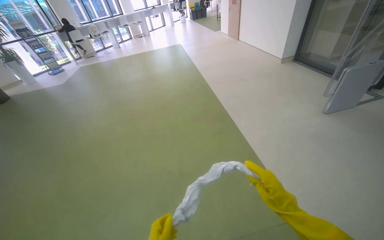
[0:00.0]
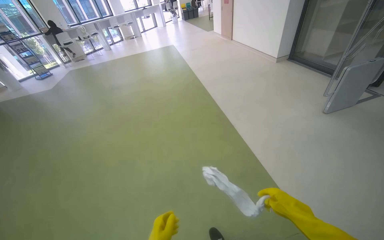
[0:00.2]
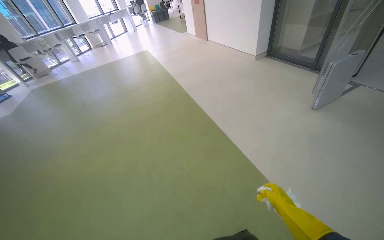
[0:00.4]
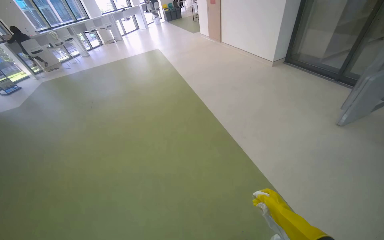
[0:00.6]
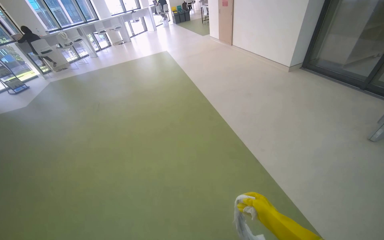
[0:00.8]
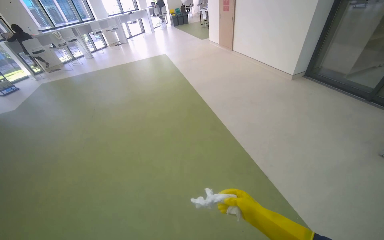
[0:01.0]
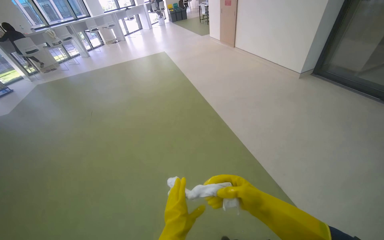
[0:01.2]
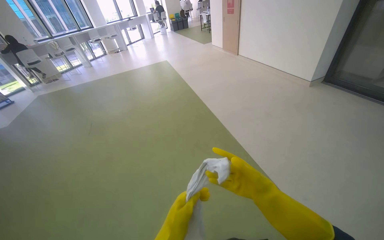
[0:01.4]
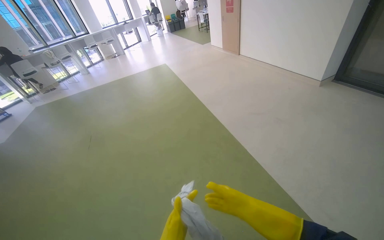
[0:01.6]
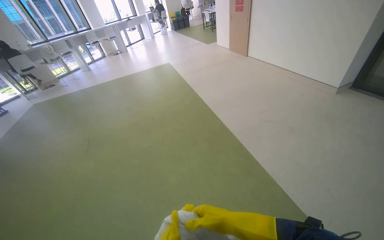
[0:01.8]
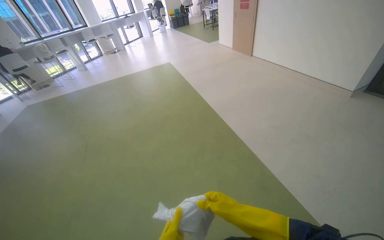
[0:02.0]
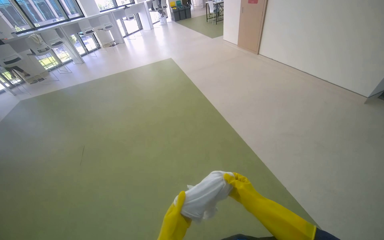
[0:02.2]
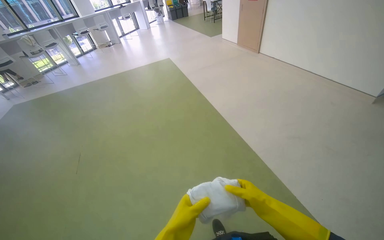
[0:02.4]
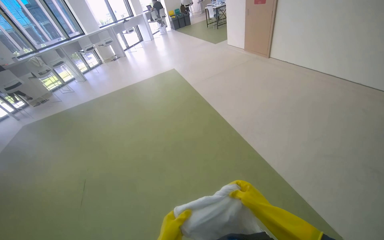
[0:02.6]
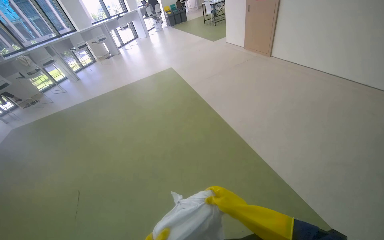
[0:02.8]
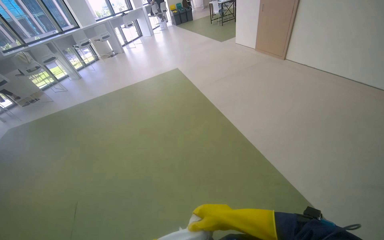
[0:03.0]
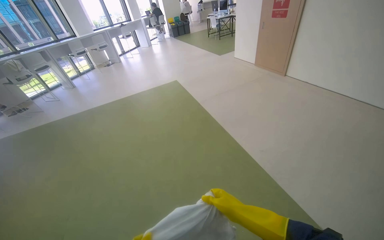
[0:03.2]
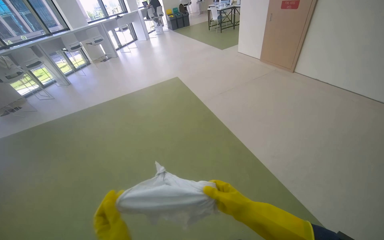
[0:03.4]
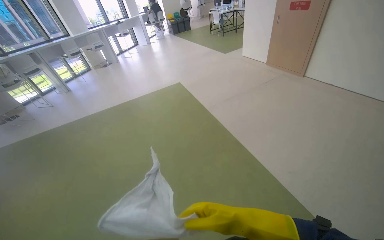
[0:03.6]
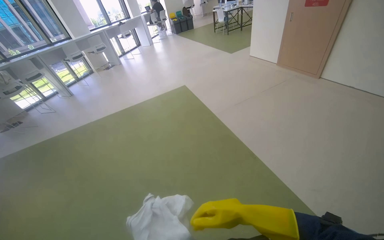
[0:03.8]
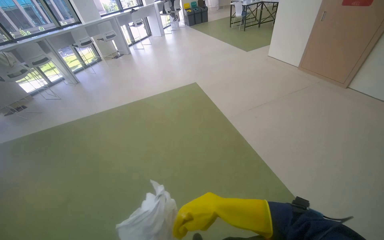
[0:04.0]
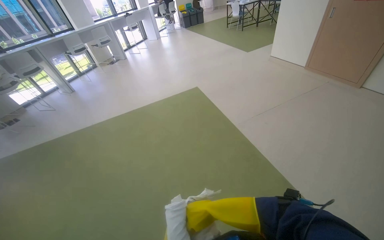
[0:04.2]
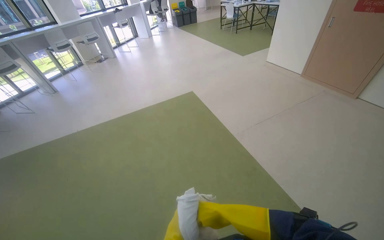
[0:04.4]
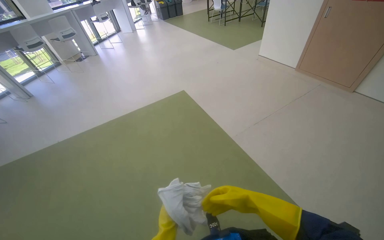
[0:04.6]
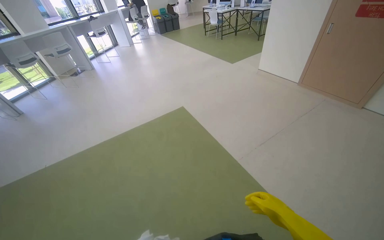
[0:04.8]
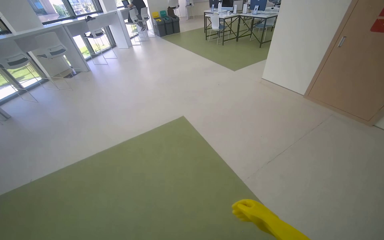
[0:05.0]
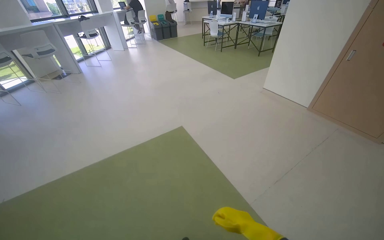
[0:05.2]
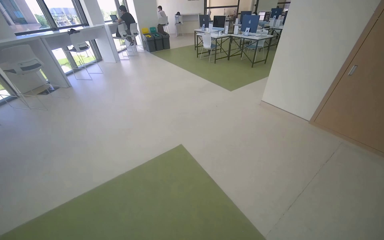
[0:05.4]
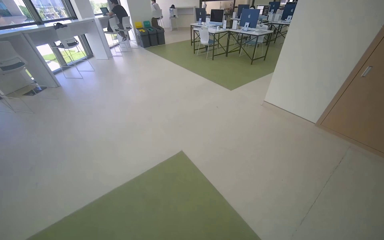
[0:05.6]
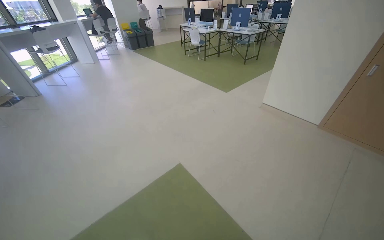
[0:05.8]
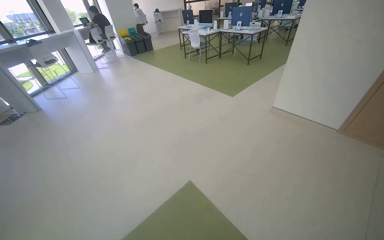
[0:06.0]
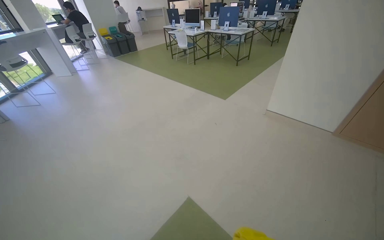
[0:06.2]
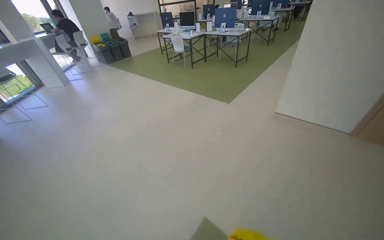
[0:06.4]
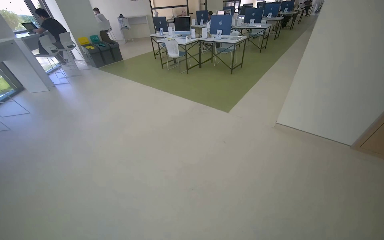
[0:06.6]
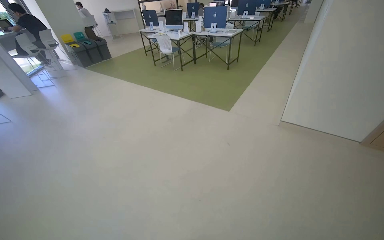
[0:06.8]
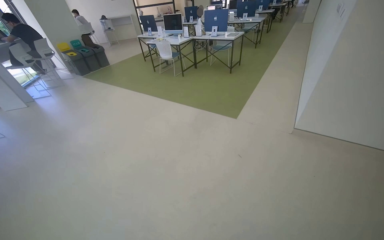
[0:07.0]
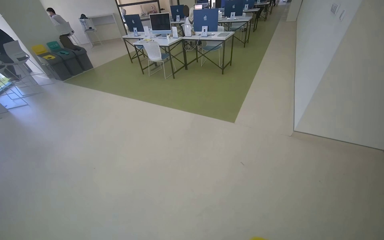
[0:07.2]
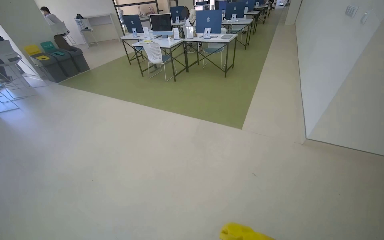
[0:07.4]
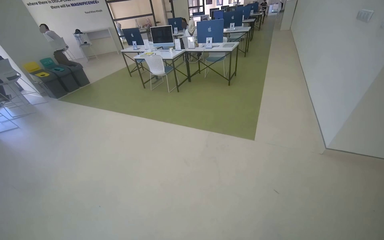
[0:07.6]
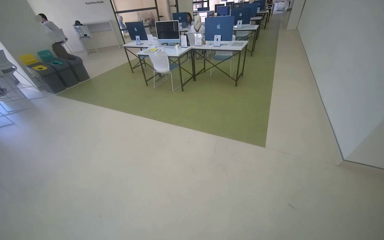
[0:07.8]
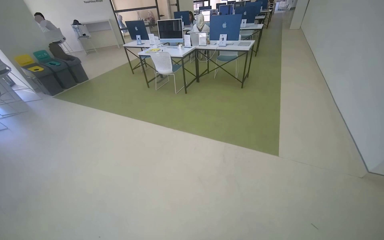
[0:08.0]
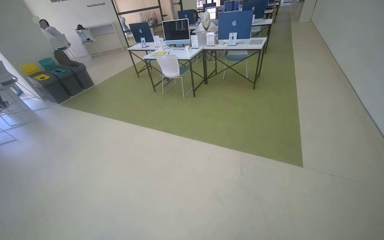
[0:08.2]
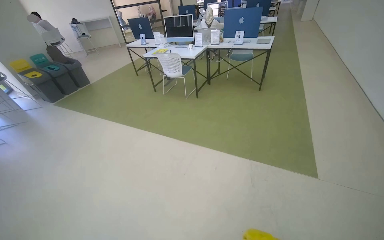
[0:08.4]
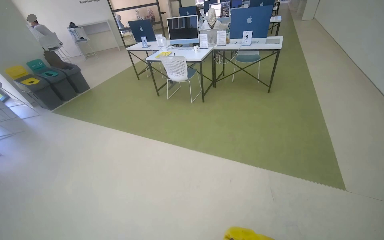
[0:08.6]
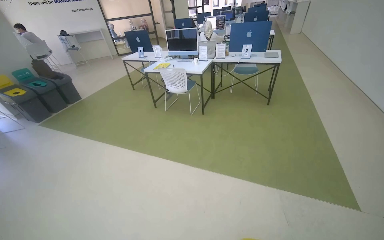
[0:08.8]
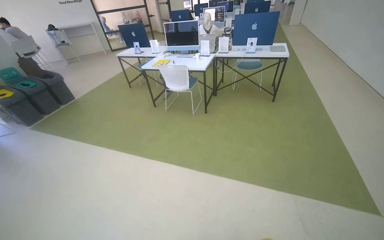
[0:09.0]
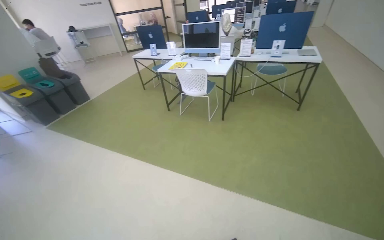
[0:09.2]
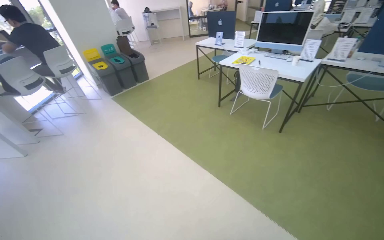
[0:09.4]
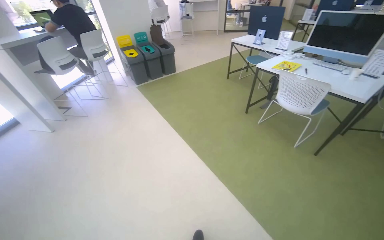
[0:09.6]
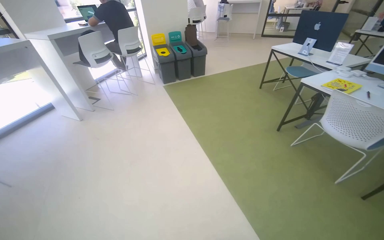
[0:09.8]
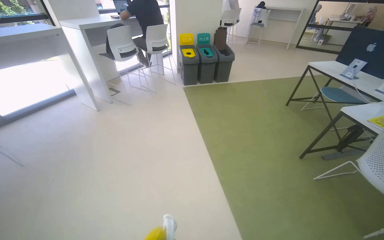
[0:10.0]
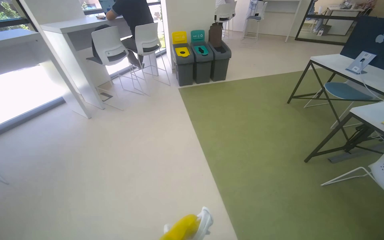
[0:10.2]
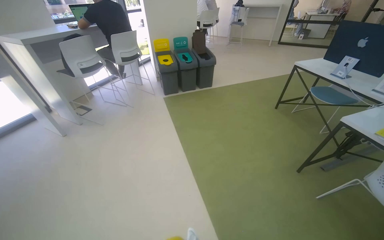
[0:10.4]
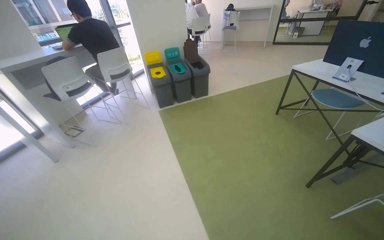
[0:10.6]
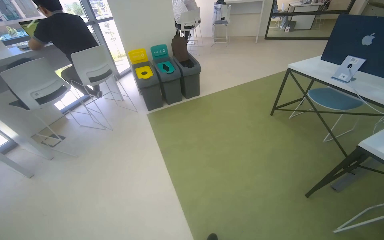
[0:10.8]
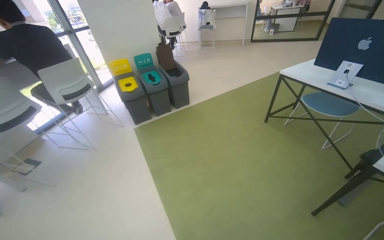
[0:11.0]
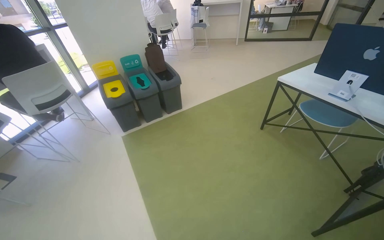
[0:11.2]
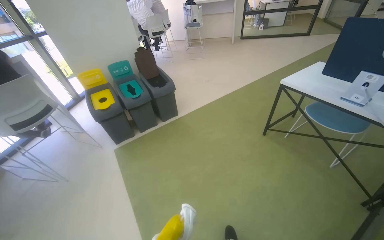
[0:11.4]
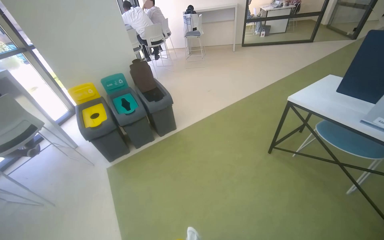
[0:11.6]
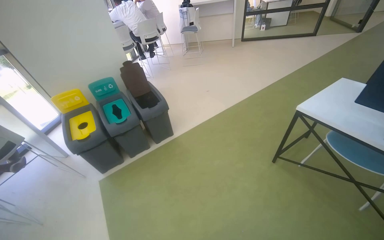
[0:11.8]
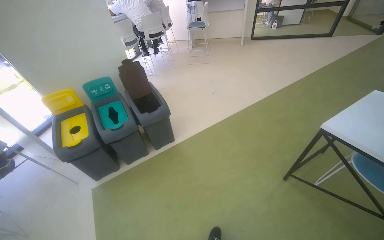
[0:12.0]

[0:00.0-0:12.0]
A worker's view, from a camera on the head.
Job: wiping surfaces.
The whole recording: Cleaning various surfaces. The worker washes the cloth in a bucket, then wipes the window frames and glass with the white cloth.
0:00.0 to 0:01.6: The wearer moves about 1.5 m.
0:01.6 to 0:03.0: The camera travels some 1.5 m.
0:03.0 to 0:04.4: The head travels some 1.5 m.
0:04.4 to 0:06.0: The head travels roughly 1.5 m. The head turns to the right by approximately 15 degrees.
0:06.0 to 0:07.6: The camera is carried roughly 1.5 m. The head rotates approximately 25 degrees to the right.
0:07.6 to 0:09.0: The wearer moves some 1.5 m.
0:09.0 to 0:10.4: The wearer moves approximately 1 m. The wearer looks approximately 50 degrees further to the left.
0:10.4 to 0:12.0: The wearer moves roughly 1.5 m.

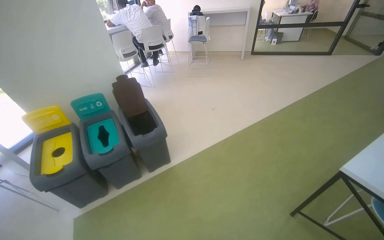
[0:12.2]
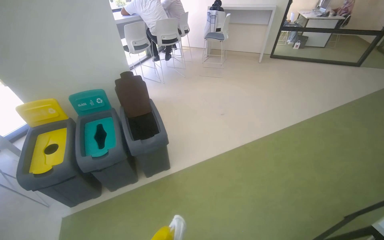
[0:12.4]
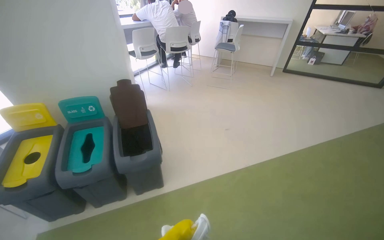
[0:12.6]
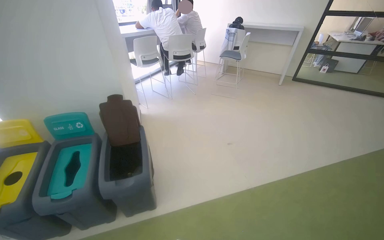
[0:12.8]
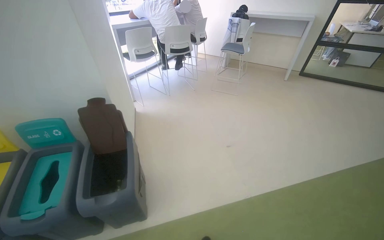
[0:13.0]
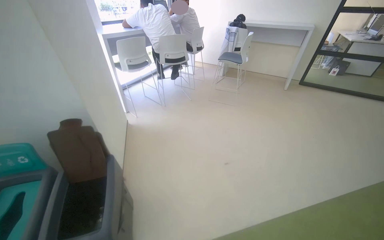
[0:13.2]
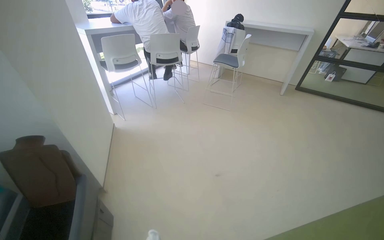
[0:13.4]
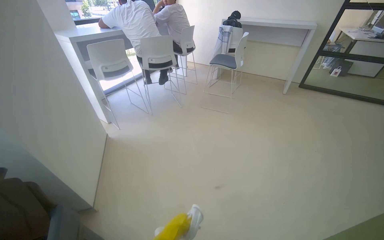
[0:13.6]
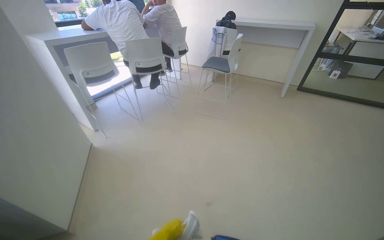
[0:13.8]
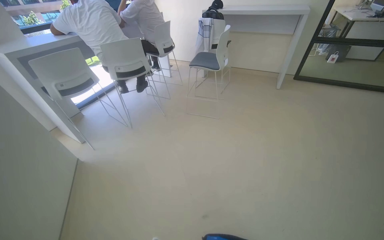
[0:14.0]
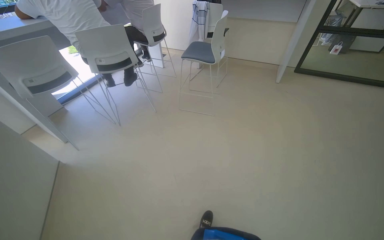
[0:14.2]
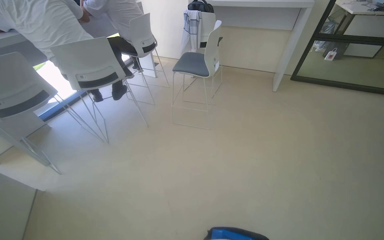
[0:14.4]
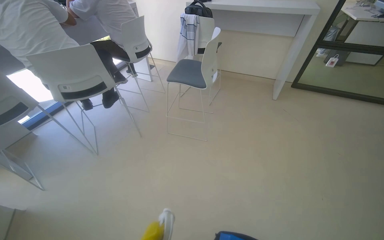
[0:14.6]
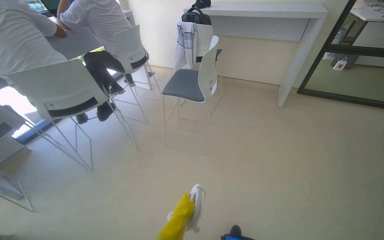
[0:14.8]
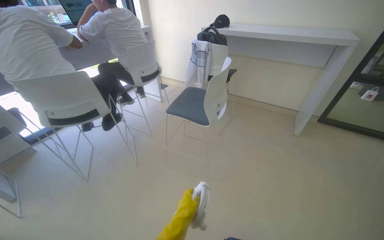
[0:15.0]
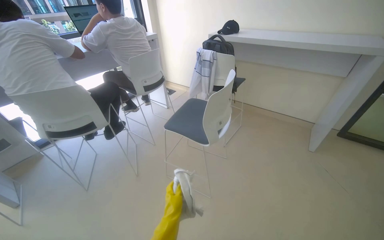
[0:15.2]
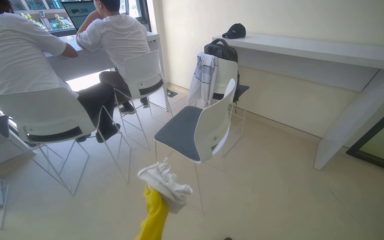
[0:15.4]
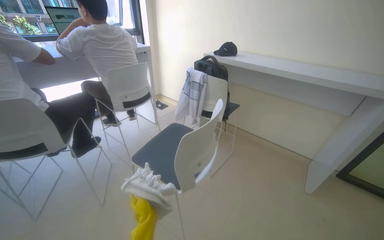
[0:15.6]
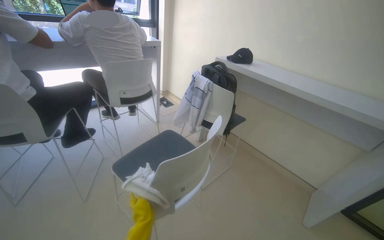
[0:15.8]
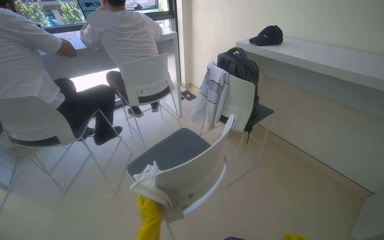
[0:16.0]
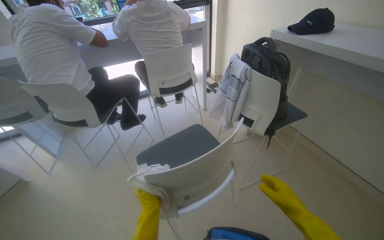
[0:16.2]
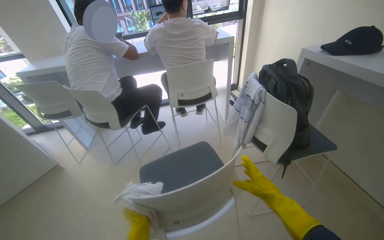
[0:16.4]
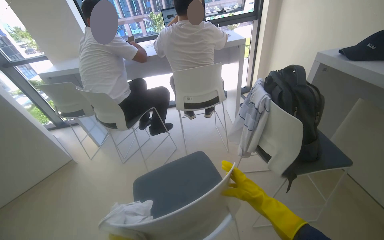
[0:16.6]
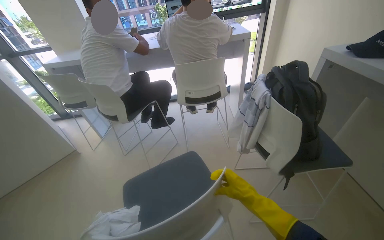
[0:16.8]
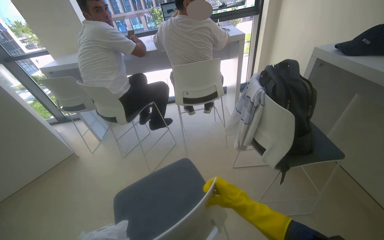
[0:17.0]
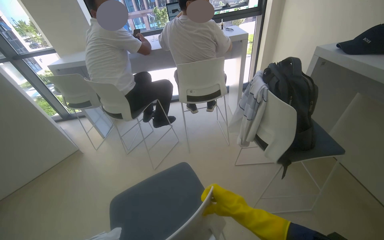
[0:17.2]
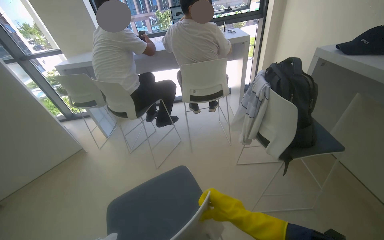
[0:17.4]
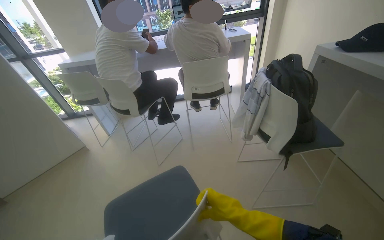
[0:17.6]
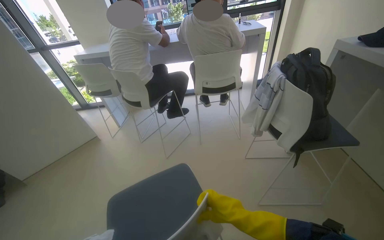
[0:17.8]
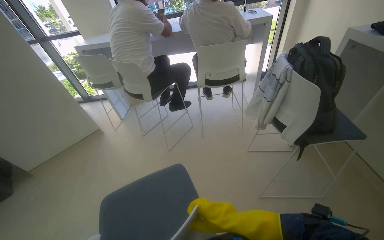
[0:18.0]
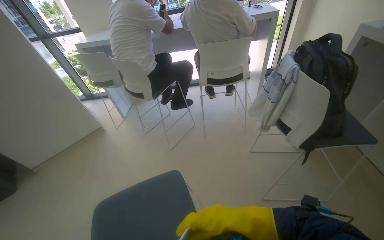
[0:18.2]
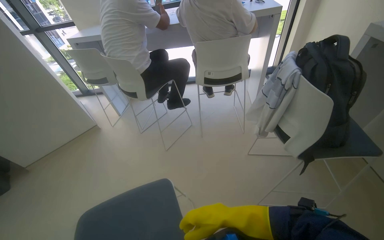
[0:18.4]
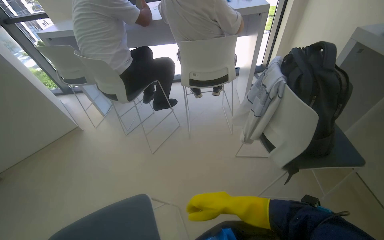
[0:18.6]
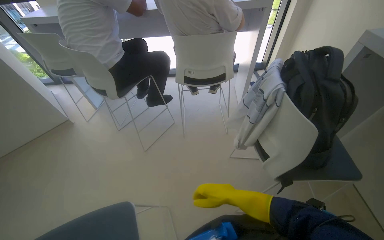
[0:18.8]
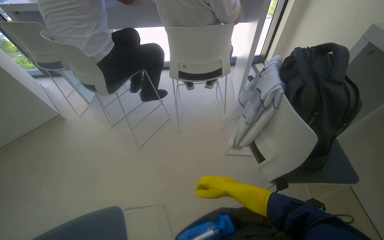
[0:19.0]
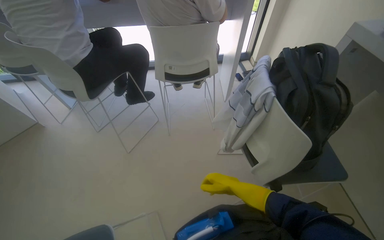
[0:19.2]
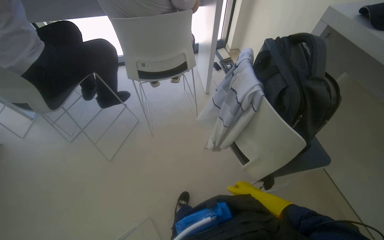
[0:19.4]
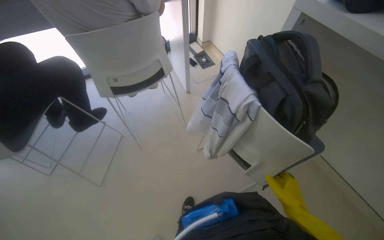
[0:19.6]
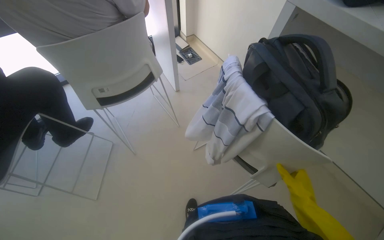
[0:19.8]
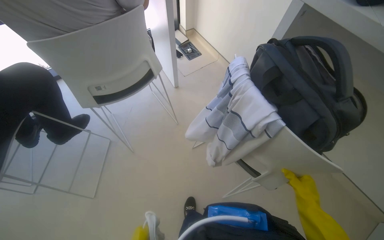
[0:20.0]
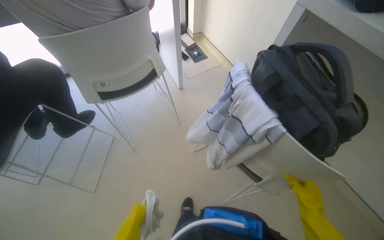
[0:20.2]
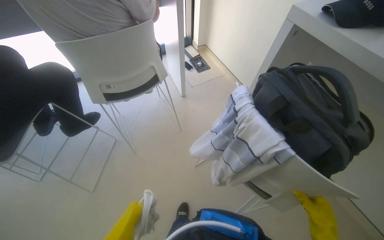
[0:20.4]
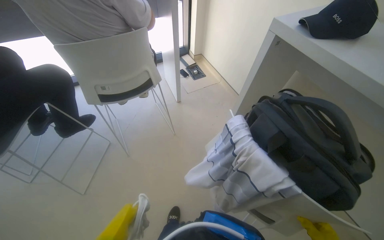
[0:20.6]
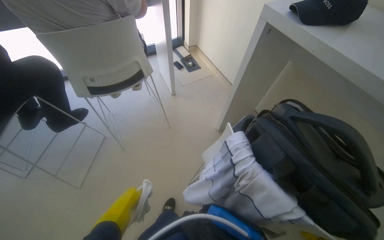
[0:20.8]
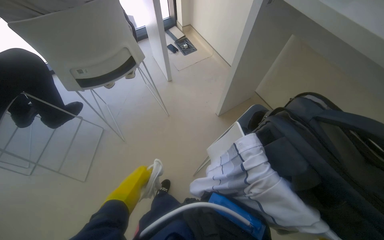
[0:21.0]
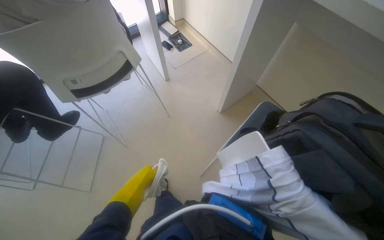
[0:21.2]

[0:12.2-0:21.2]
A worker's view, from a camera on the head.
Job: wiping surfaces.
The whole recording: Cleaning various surfaces. The worker washes the cloth in a bucket, then wipes the window frames and glass with the white cloth.
0:12.2 to 0:13.8: The wearer moves about 1.5 m.
0:13.8 to 0:15.2: The wearer moves about 1 m.
0:15.2 to 0:16.6: The head travels approximately 90 cm. The wearer looks roughly 50 degrees further to the left.
0:16.6 to 0:18.2: The right hand shifts some 30 cm nearer to the camera and to the left.
0:18.2 to 0:19.8: The wearer moves about 70 cm. The wearer's head swings about 35 degrees to the right. The view tips downward by about 20 degrees.
